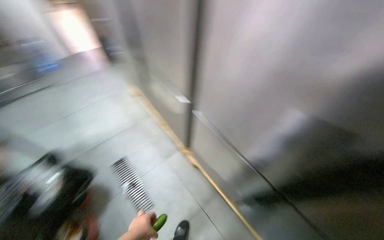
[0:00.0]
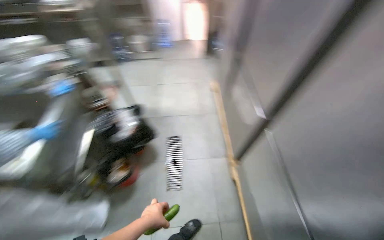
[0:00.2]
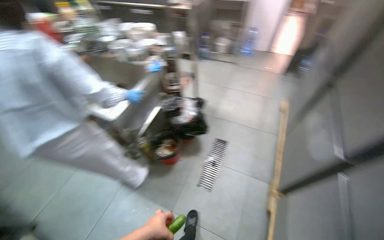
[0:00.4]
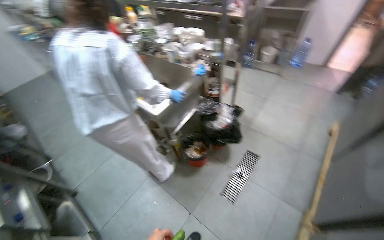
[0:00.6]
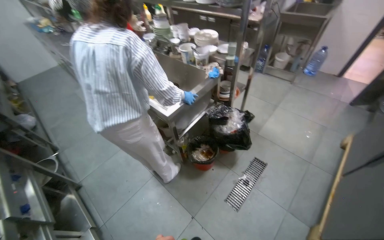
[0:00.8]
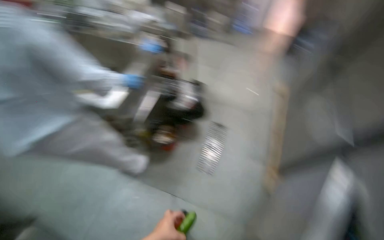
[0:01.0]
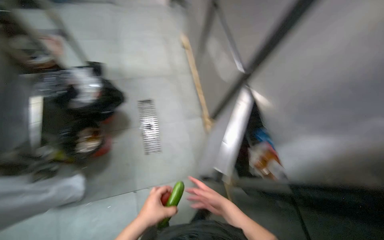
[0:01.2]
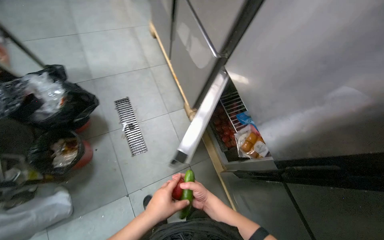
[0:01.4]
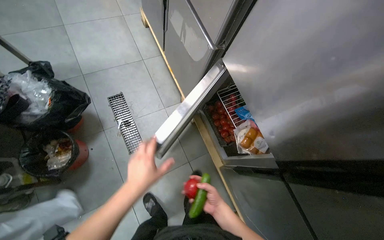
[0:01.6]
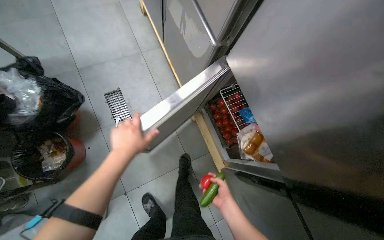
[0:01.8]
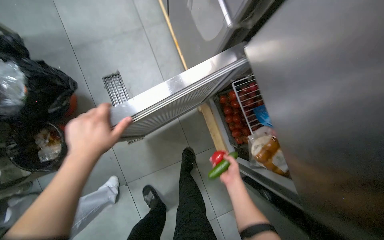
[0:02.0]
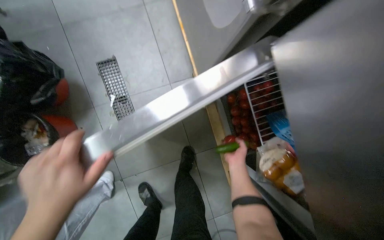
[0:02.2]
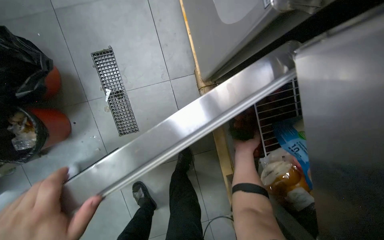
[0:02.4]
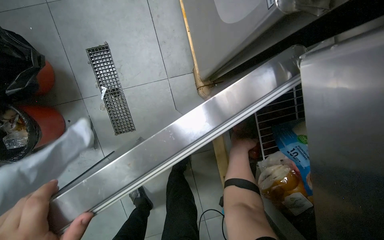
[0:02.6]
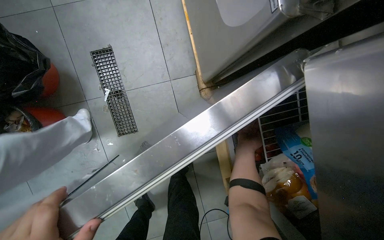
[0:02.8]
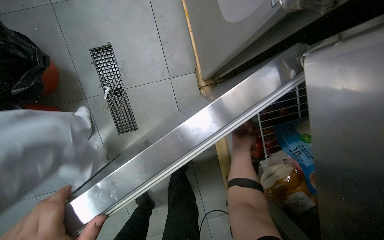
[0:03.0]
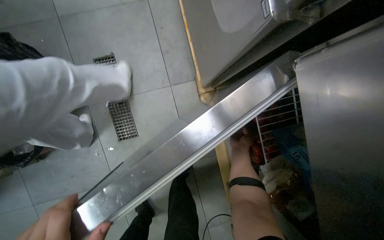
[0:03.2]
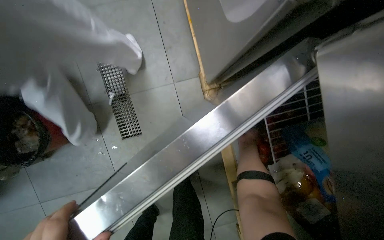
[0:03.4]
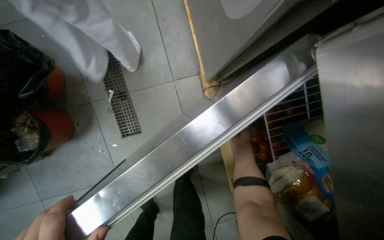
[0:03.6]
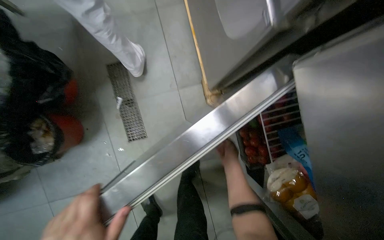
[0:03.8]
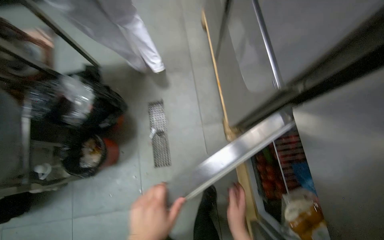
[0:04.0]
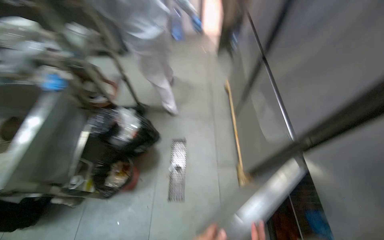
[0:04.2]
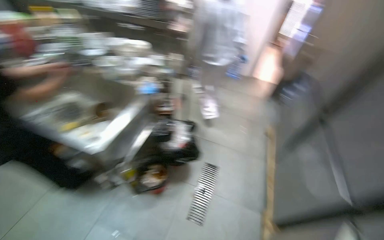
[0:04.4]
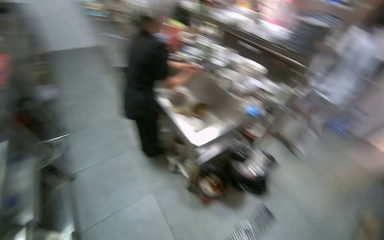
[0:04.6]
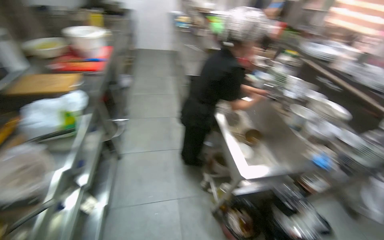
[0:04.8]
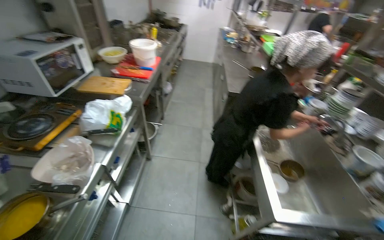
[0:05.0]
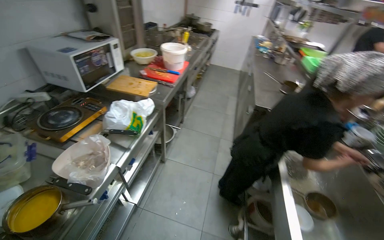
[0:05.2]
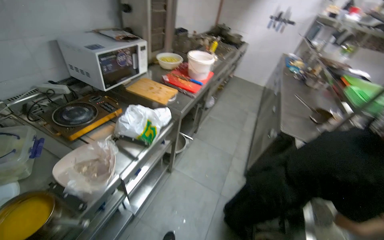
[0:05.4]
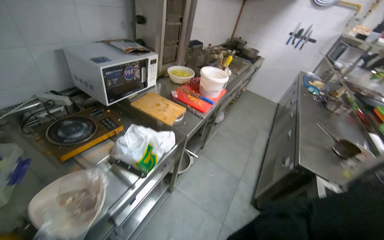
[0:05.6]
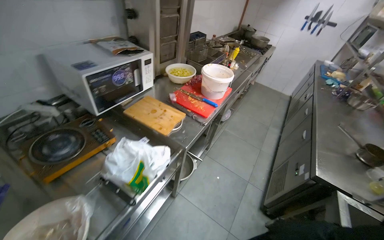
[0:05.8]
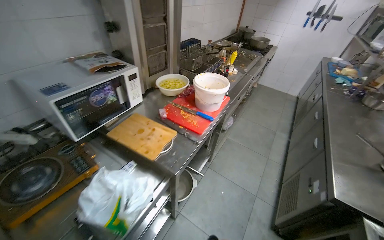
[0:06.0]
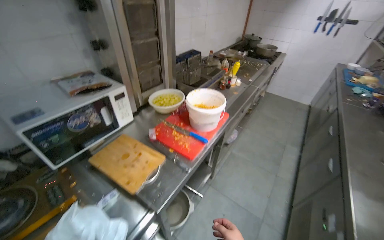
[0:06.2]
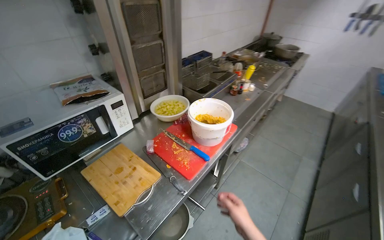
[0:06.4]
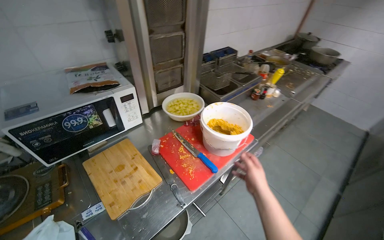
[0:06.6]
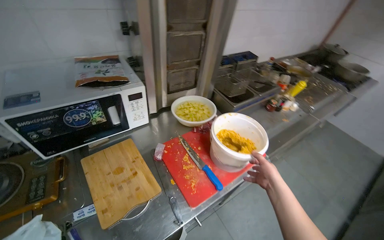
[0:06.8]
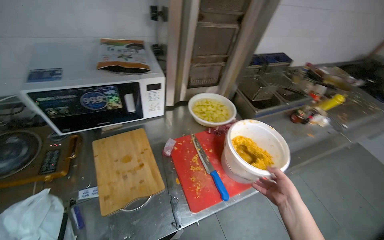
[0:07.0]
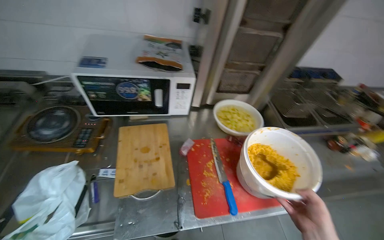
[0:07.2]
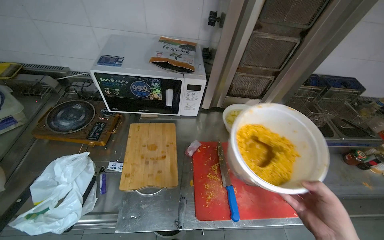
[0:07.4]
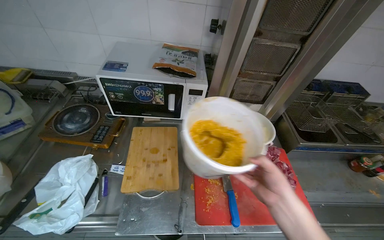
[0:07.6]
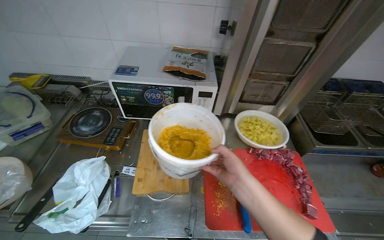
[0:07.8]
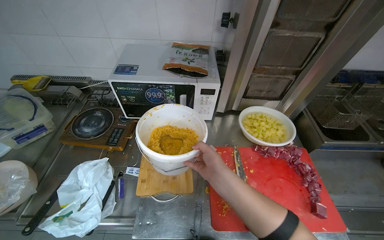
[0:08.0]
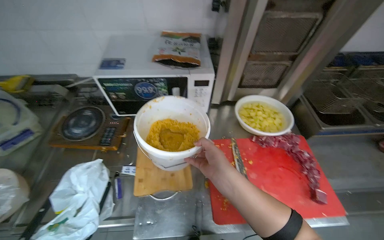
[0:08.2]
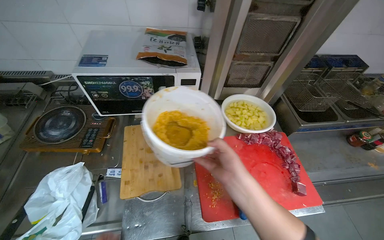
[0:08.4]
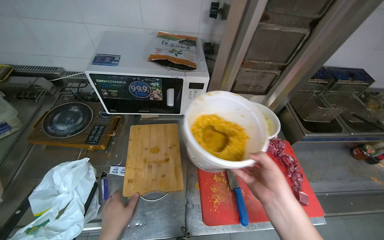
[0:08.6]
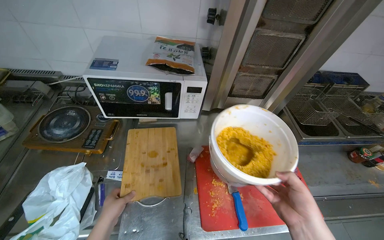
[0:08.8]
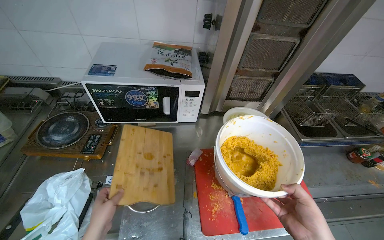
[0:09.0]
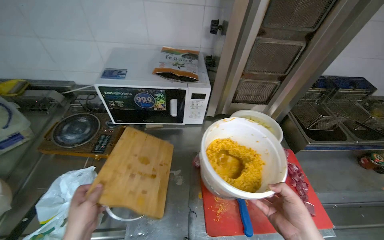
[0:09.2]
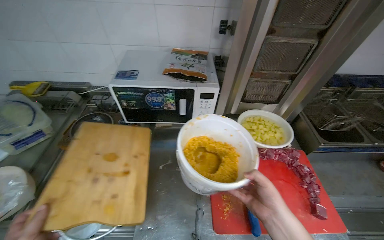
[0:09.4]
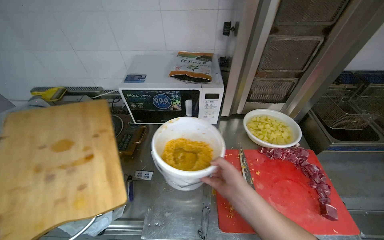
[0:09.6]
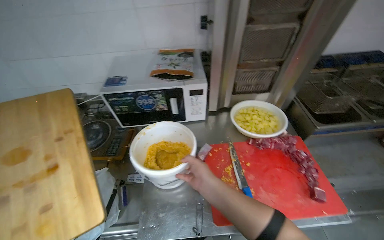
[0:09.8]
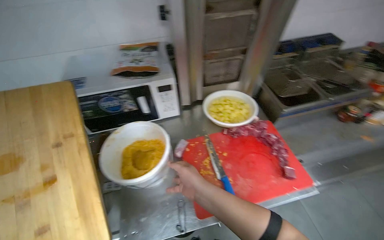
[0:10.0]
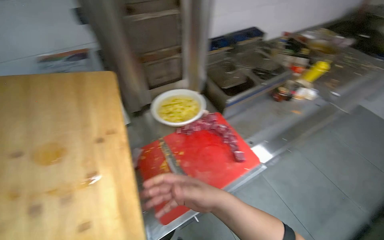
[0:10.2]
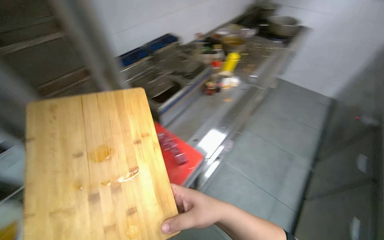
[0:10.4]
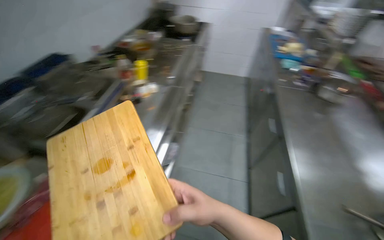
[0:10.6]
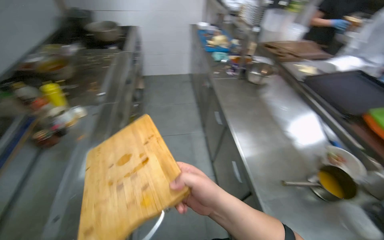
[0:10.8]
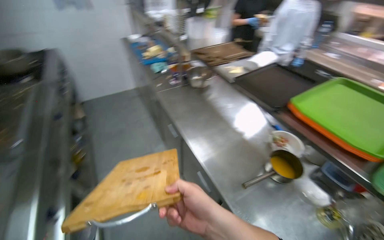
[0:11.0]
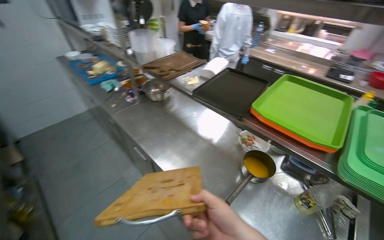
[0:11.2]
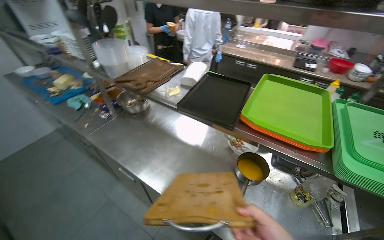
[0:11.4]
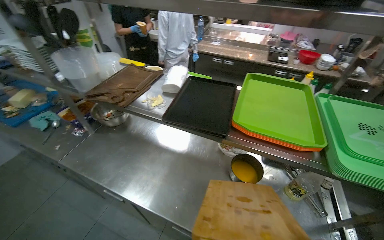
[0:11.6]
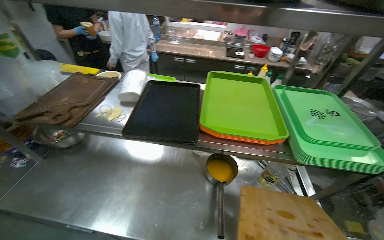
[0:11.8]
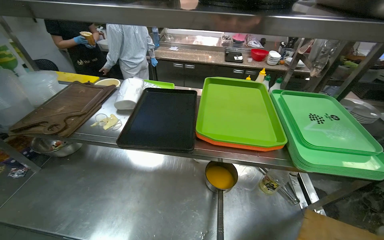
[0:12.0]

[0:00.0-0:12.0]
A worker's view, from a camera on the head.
Job: organizing items.
The whole recording: Storing produce and jar in refrigerator. The worker places a jar, cucumber, and tomato into the refrigerator.
0:00.0 to 0:01.6: The wearer looks approximately 15 degrees further to the left. The camera pitches downward, by roughly 30 degrees.
0:01.6 to 0:03.0: The camera travels about 50 cm. The view tilts some 20 degrees downward.
0:03.0 to 0:04.4: The camera travels approximately 70 cm. The head rotates some 35 degrees to the left. The view tips upward by roughly 50 degrees.
0:04.4 to 0:06.0: The head travels some 1 m. The head rotates roughly 100 degrees to the left. The view tilts about 15 degrees upward.
0:06.0 to 0:07.6: The head travels about 50 cm. The wearer's head swings roughly 55 degrees to the left.
0:09.0 to 0:10.4: The wearer's head swings roughly 50 degrees to the right.
0:10.4 to 0:12.0: The wearer moves approximately 80 cm. The head rotates some 120 degrees to the right.

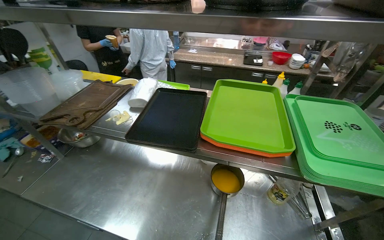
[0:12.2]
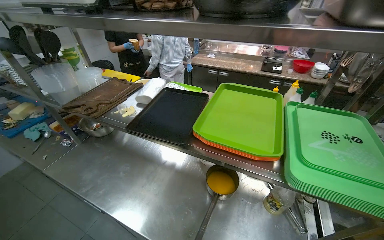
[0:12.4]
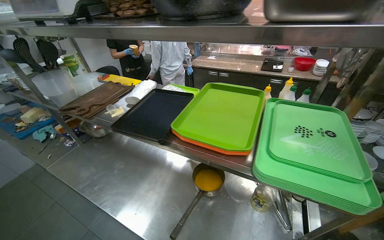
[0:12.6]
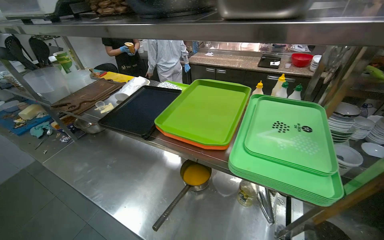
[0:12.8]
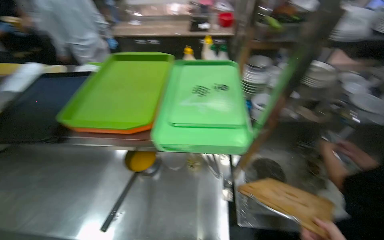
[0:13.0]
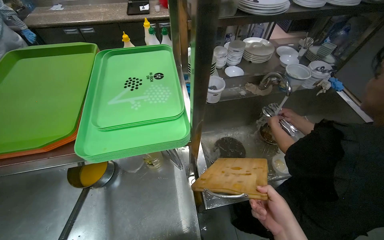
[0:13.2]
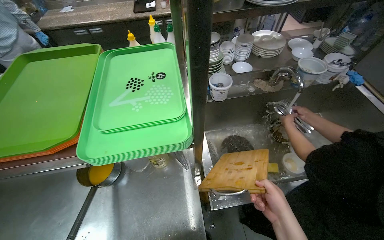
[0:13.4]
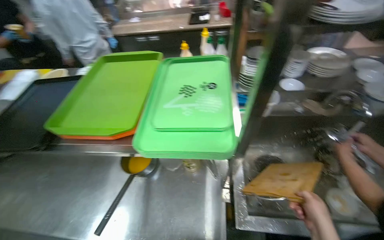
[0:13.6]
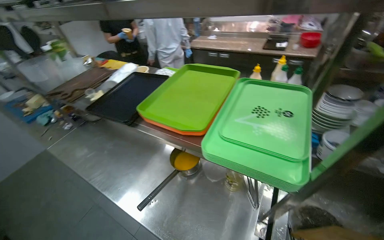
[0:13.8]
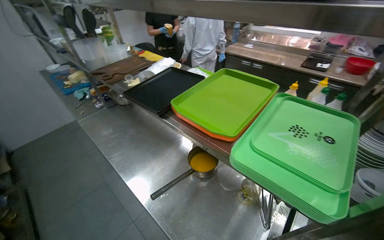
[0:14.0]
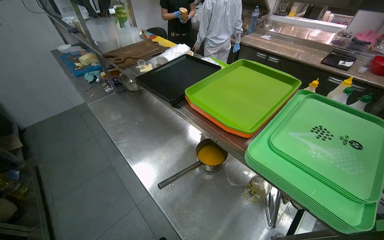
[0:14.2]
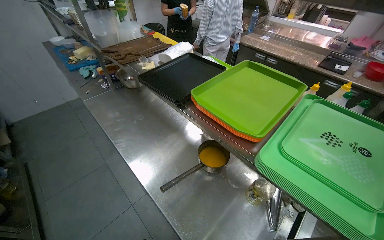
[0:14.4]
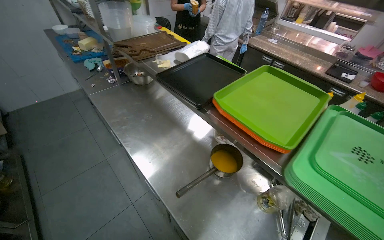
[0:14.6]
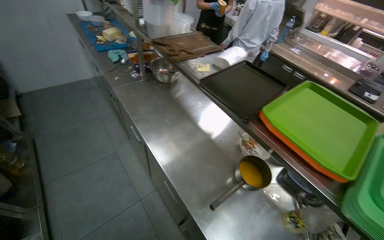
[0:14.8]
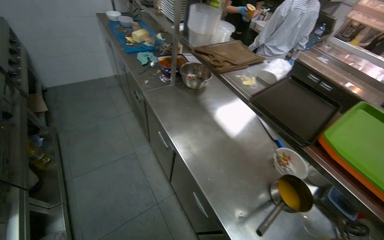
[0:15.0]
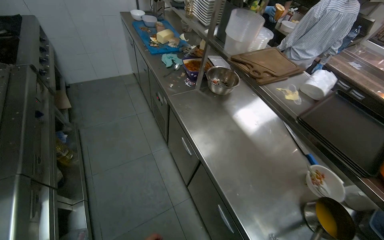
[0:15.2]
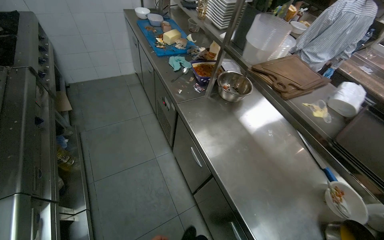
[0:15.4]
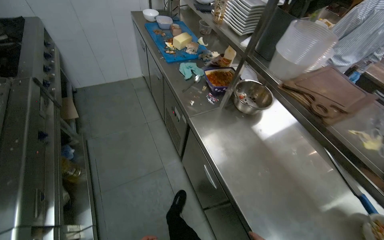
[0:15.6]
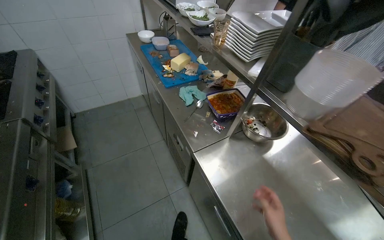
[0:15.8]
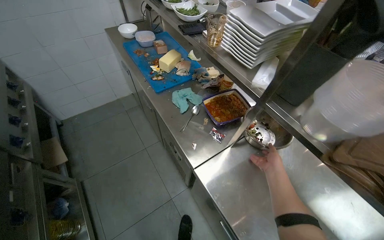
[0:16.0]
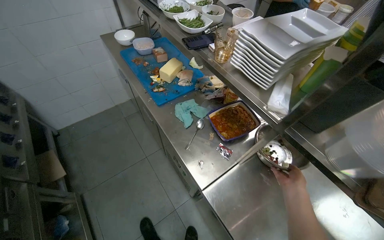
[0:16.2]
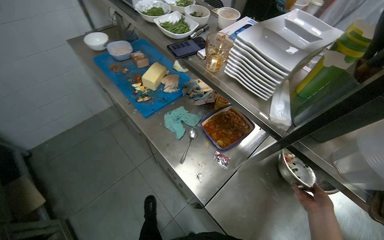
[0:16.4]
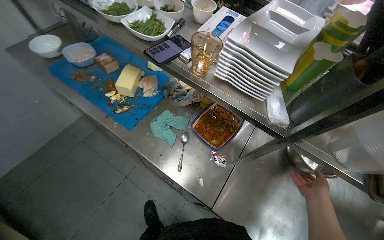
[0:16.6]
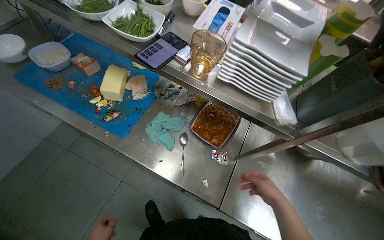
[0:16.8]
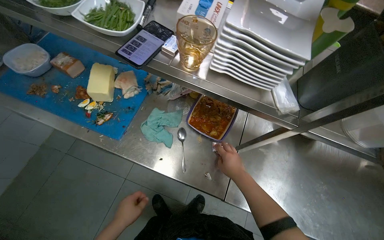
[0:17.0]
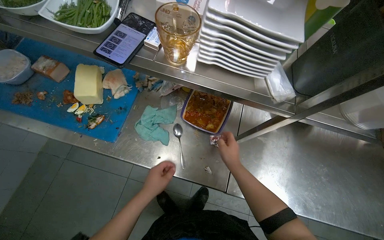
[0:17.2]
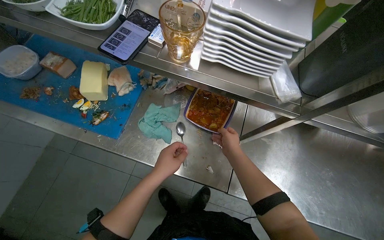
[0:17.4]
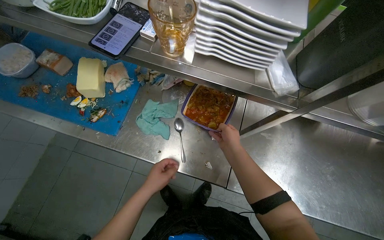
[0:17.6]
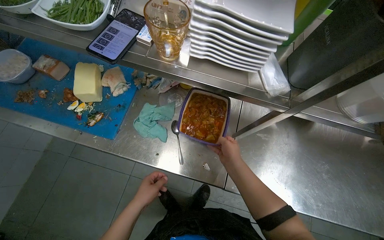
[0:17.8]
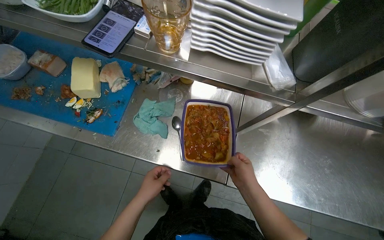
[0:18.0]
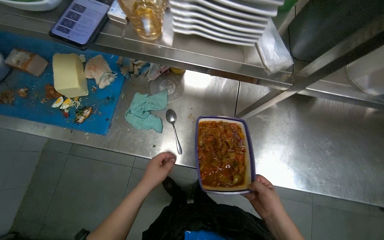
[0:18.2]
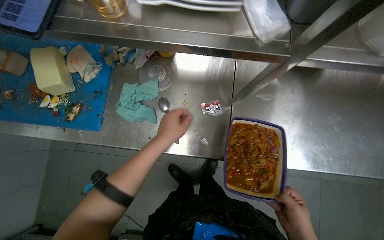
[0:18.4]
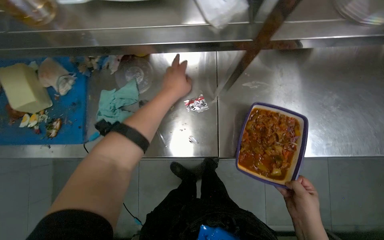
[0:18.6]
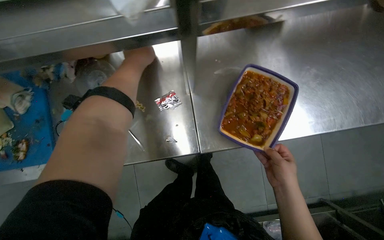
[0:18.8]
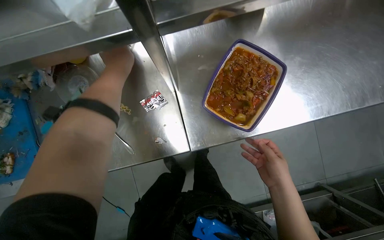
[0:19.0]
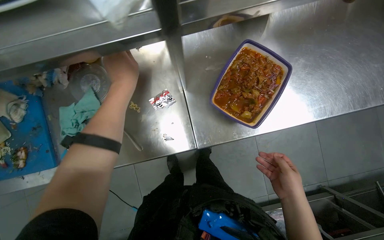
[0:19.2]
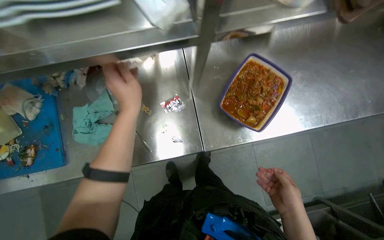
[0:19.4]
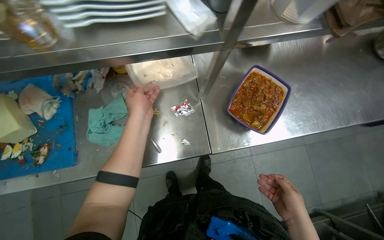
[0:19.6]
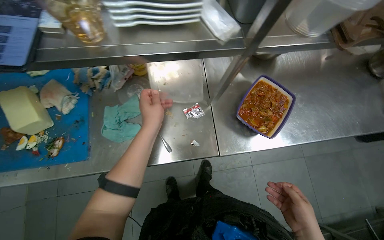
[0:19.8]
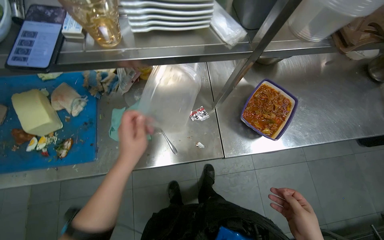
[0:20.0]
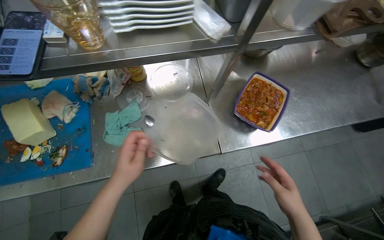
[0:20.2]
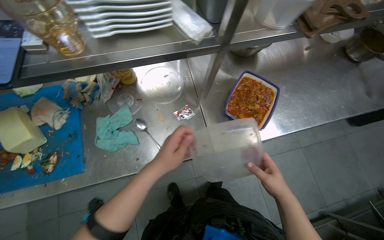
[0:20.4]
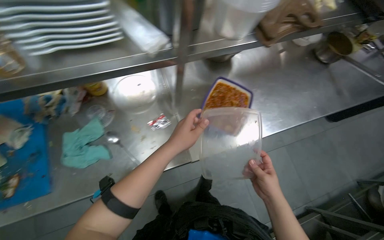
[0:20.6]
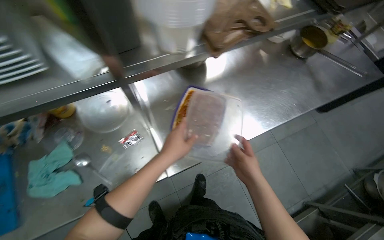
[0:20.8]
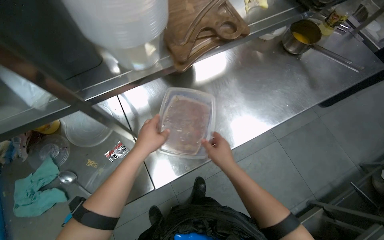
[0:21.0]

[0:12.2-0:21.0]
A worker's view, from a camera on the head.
Job: organizing items.
The whole recording: Storing produce and jar in refrigerator. The worker places a jar, cucumber, and tomato into the refrigerator.
0:12.2 to 0:13.6: The camera is carried approximately 50 cm.
0:13.6 to 0:15.2: The wearer moves roughly 80 cm. The wearer's head swings about 60 degrees to the left.
0:15.2 to 0:16.6: The wearer moves roughly 90 cm. The wearer looks about 30 degrees further to the right.
0:16.6 to 0:18.0: The wearer looks roughly 15 degrees further downward. The right hand shifts about 25 cm to the left.
0:18.0 to 0:19.6: Everything in view rotates about 30 degrees counterclockwise.
0:19.6 to 0:21.0: The right hand heads up the picture, covering roughly 20 cm.
